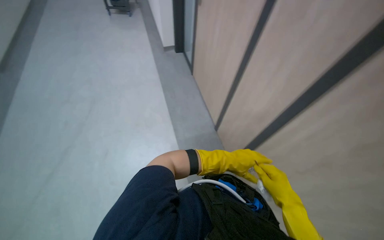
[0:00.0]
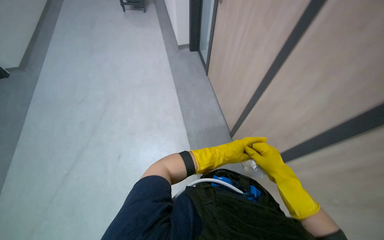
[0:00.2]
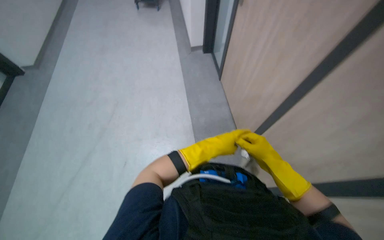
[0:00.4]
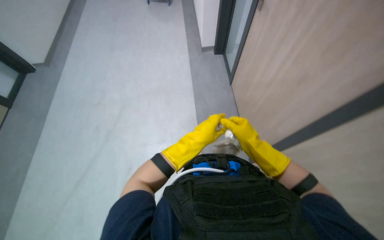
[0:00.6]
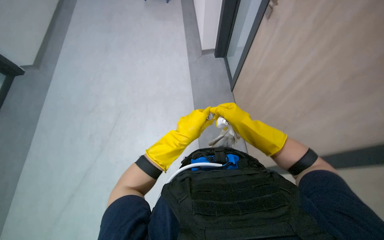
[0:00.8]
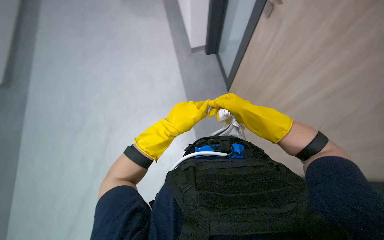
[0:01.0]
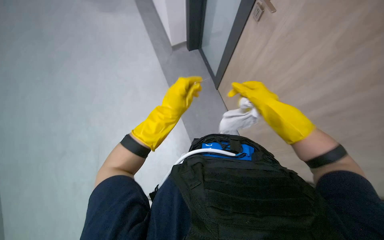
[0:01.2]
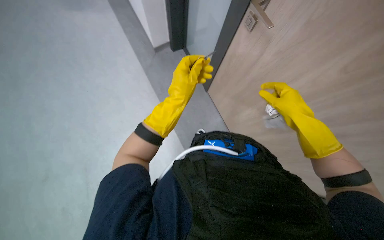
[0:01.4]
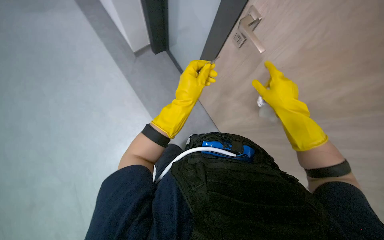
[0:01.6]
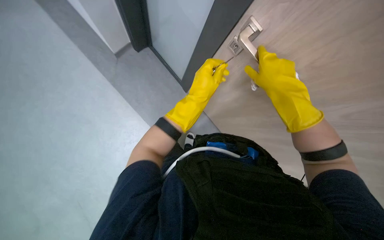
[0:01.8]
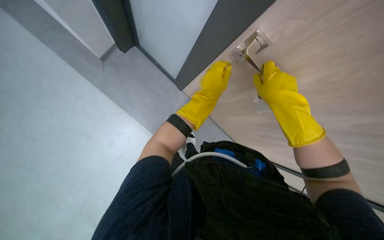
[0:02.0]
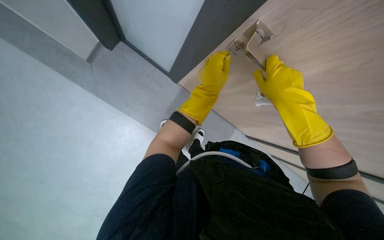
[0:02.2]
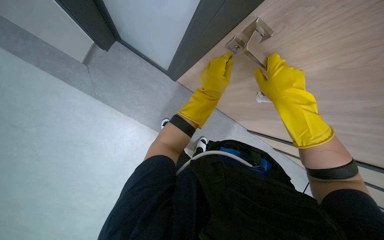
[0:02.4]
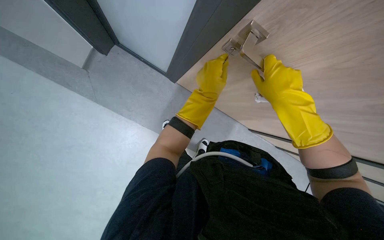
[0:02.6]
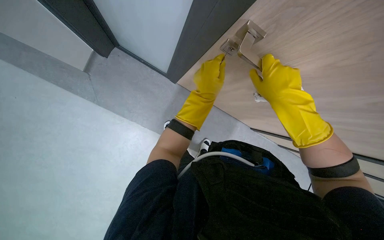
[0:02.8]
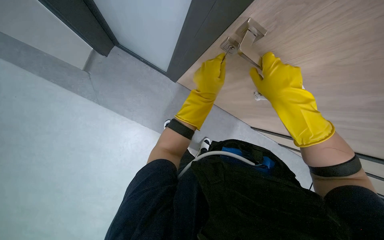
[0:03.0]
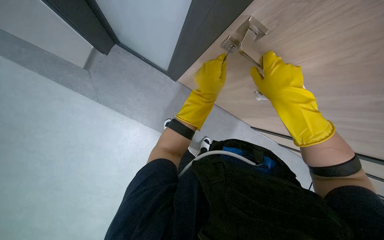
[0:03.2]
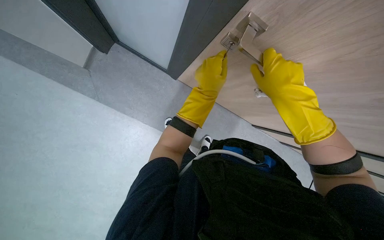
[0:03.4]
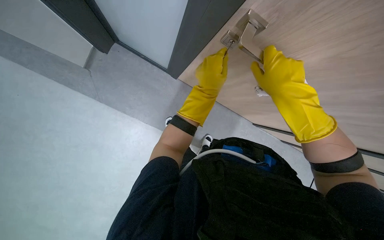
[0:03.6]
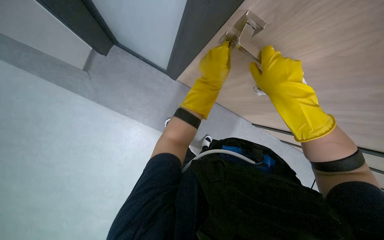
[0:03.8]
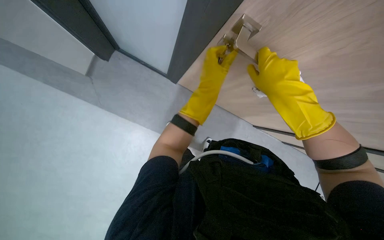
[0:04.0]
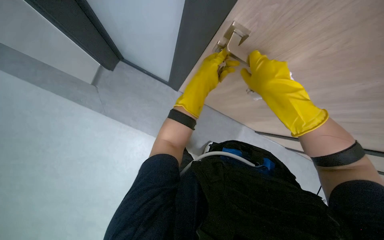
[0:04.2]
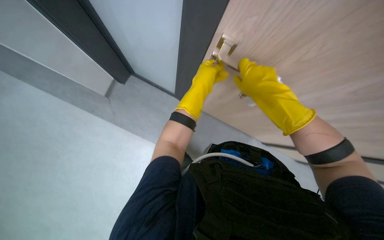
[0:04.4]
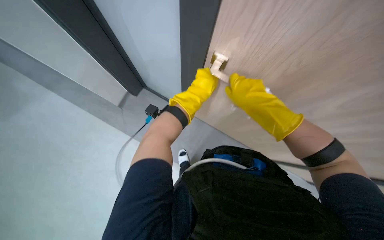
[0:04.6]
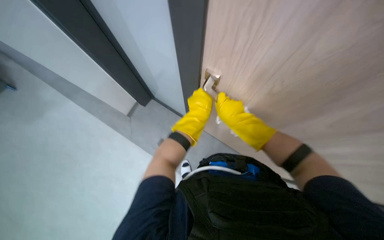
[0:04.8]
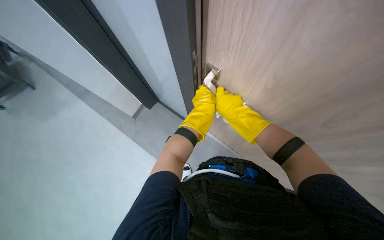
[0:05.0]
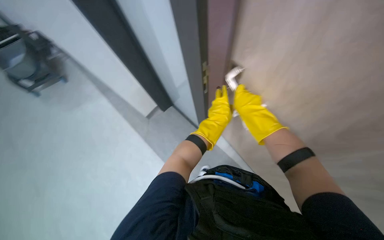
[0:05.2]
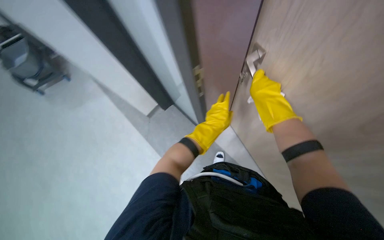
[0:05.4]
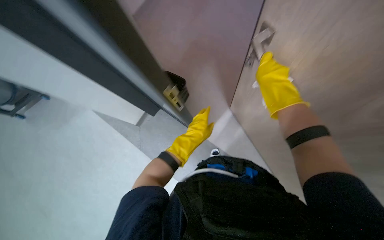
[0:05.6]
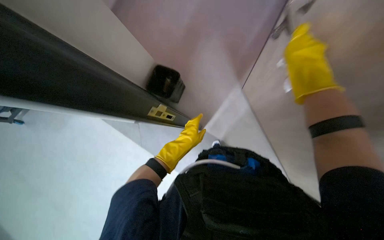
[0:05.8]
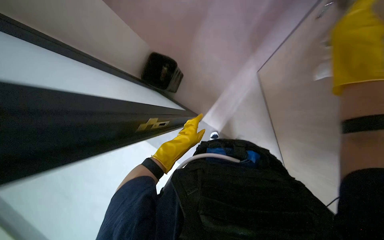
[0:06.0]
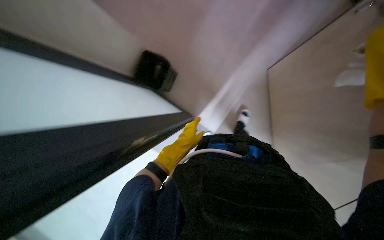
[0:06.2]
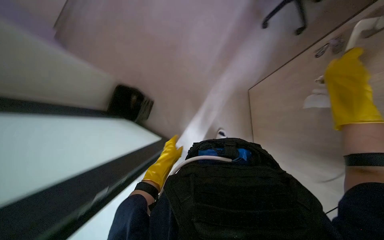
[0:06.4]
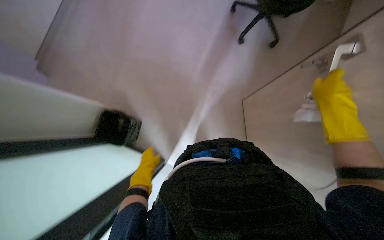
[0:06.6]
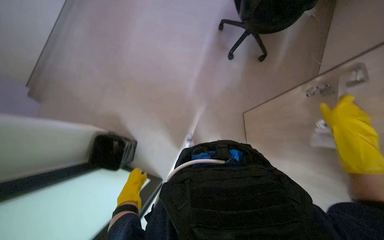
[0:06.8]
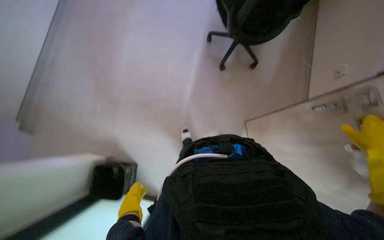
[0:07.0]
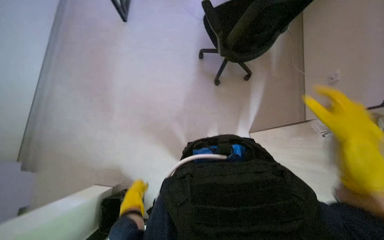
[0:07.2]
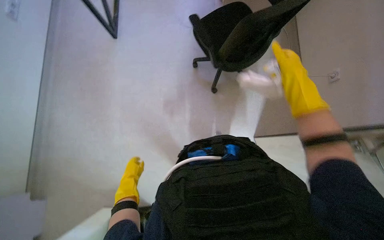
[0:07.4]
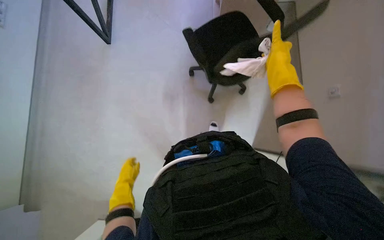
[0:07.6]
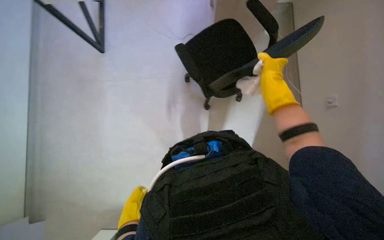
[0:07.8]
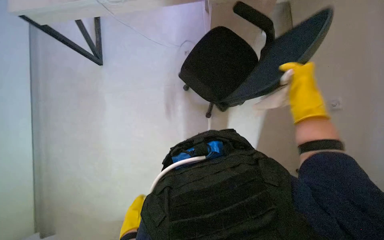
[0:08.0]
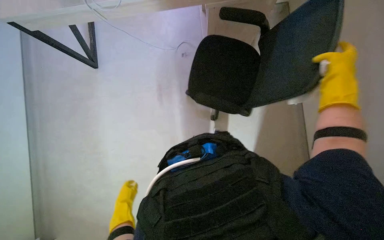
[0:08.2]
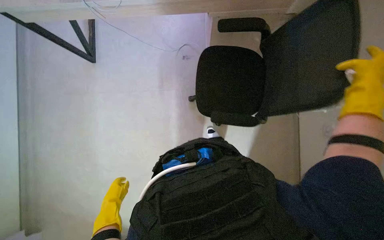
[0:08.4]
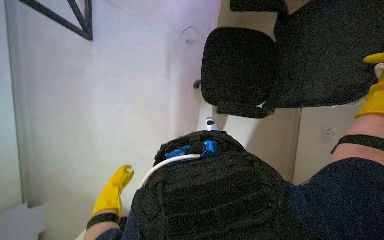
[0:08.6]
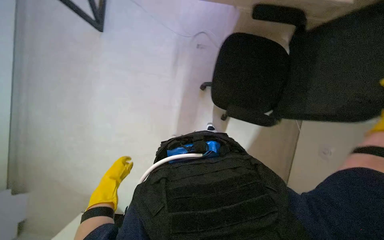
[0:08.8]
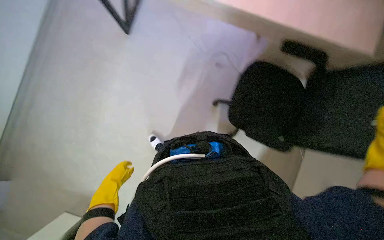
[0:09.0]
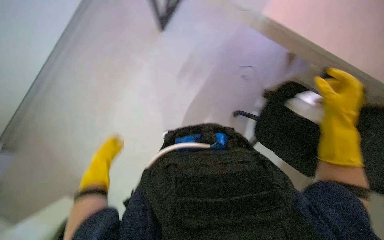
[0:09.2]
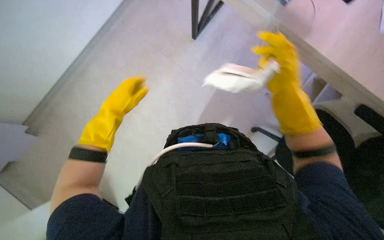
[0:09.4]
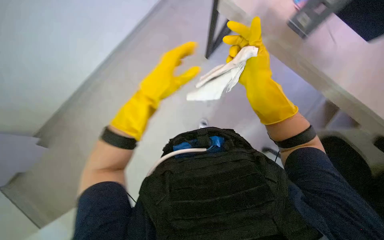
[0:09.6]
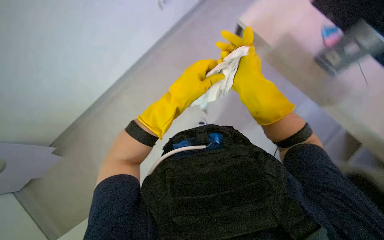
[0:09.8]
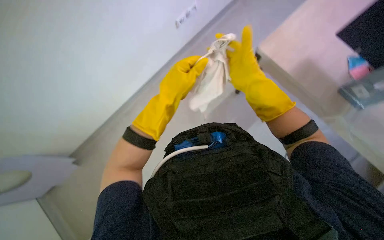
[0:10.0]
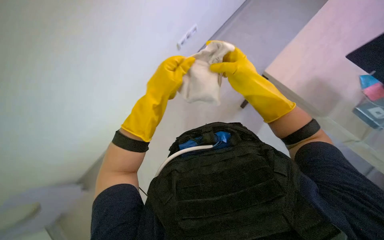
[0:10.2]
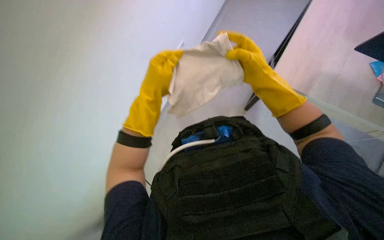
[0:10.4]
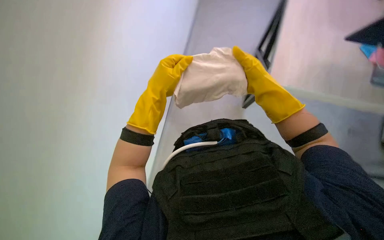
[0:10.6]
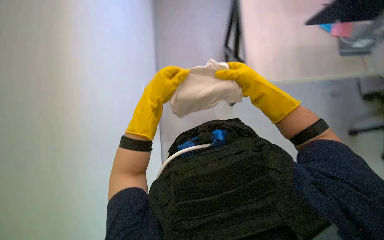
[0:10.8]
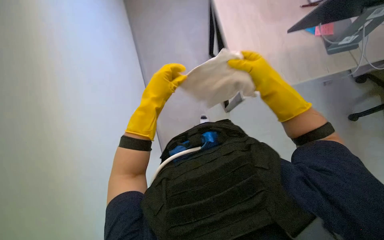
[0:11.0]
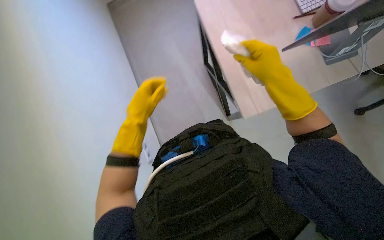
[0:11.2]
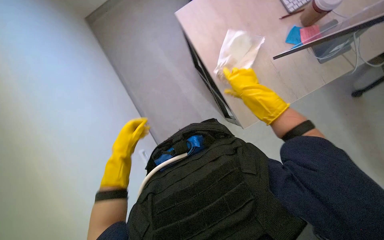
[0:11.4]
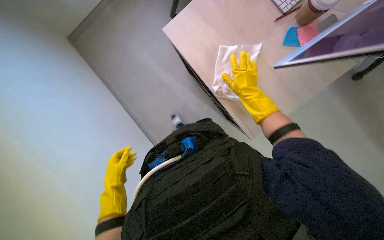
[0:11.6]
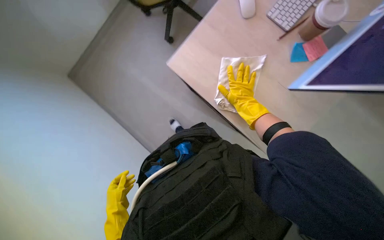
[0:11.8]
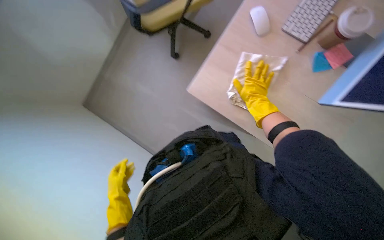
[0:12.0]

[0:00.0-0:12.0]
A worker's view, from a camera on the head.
Job: wiping surfaces.
The whole recording: Wiping various surfaces in hallway and office. The worker prepares a cloth and wipes various surfaces including door frames, office chairs, desks, and window frames.
0:01.6 to 0:03.0: The right hand heads nearer to the camera and to the left, covering about 20 cm.
0:03.0 to 0:04.4: The hands are busy where they are.
0:04.4 to 0:06.0: The left hand heads down the picture, covering roughly 20 cm.
0:06.0 to 0:07.6: The wearer looks about 25 degrees further to the right. The camera pitches upward, by some 25 degrees. The left hand travels to the left by roughly 10 cm.
0:07.6 to 0:09.0: The left hand travels down the picture and back again, approximately 10 cm each way.
0:09.0 to 0:10.4: The left hand travels up the picture, nearer to the camera and to the right by roughly 40 cm.
0:10.4 to 0:12.0: The left hand heads down the picture and farther from the camera, covering some 35 cm; the right hand moves farther from the camera, roughly 10 cm.

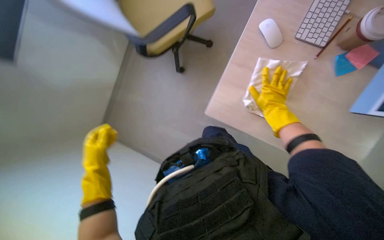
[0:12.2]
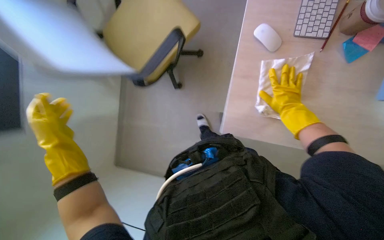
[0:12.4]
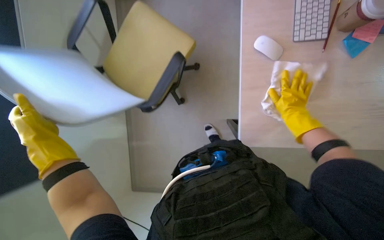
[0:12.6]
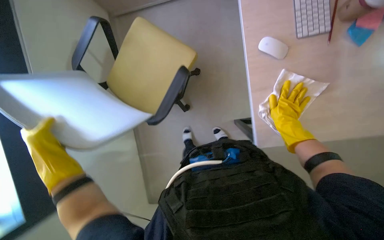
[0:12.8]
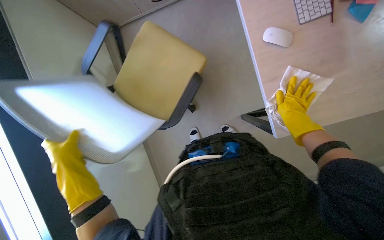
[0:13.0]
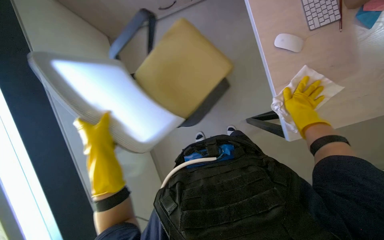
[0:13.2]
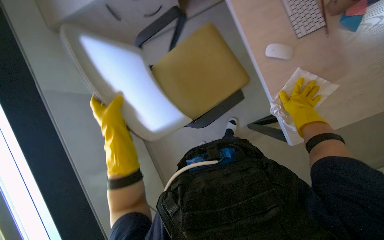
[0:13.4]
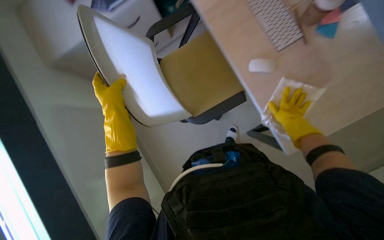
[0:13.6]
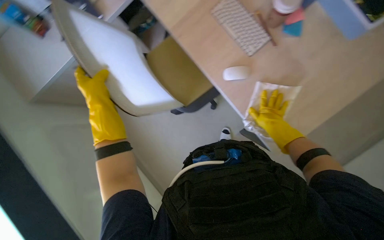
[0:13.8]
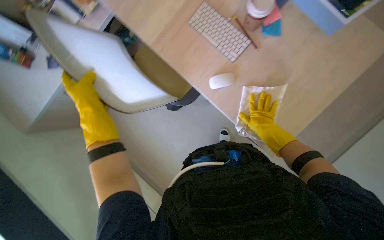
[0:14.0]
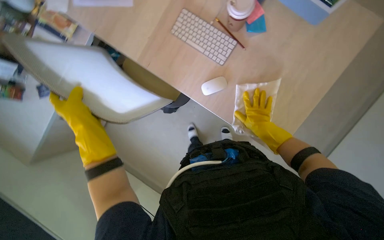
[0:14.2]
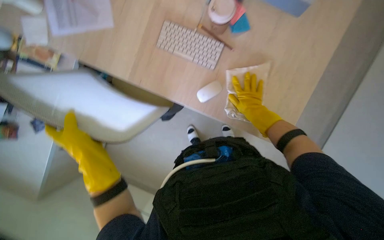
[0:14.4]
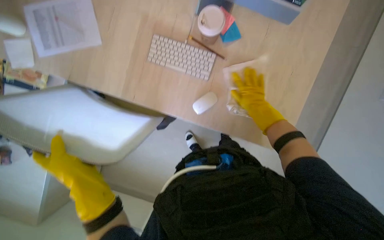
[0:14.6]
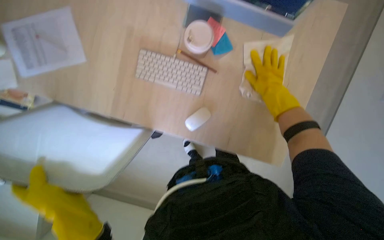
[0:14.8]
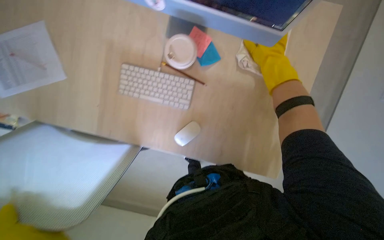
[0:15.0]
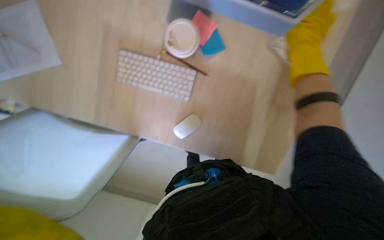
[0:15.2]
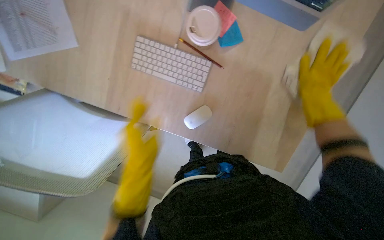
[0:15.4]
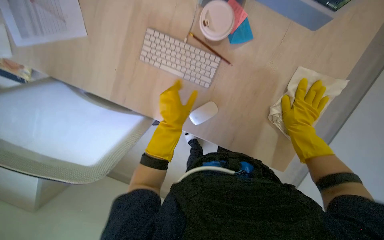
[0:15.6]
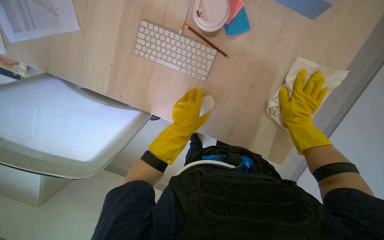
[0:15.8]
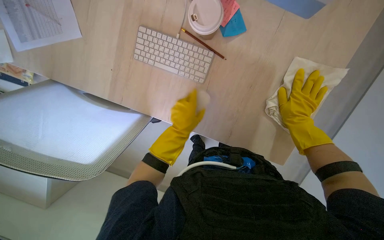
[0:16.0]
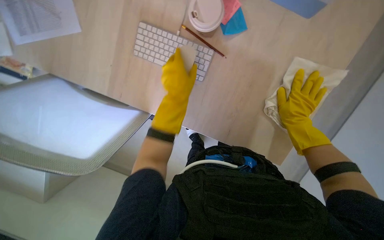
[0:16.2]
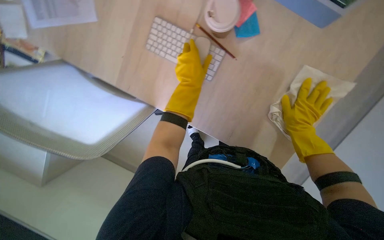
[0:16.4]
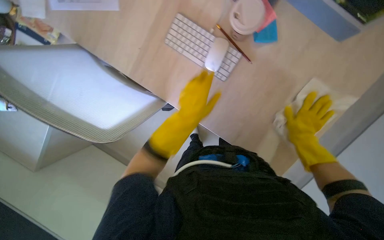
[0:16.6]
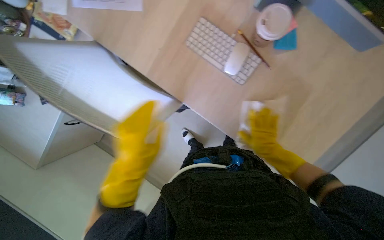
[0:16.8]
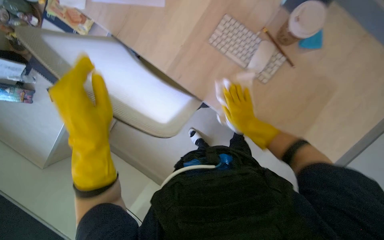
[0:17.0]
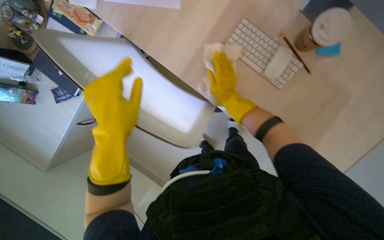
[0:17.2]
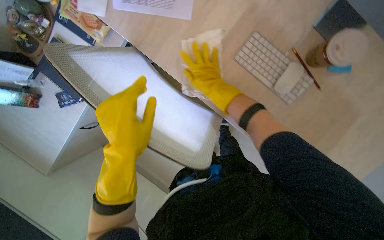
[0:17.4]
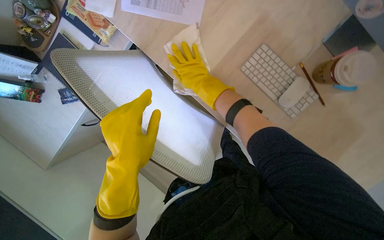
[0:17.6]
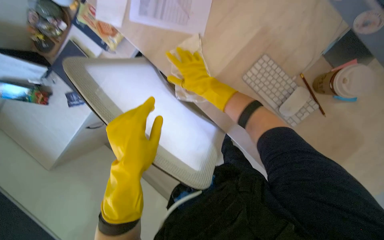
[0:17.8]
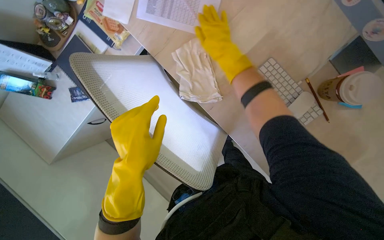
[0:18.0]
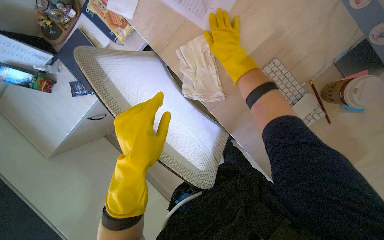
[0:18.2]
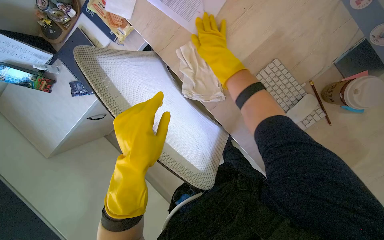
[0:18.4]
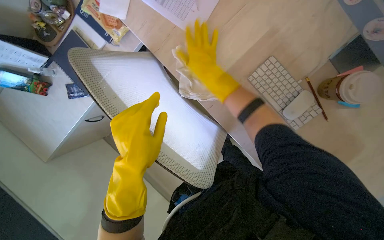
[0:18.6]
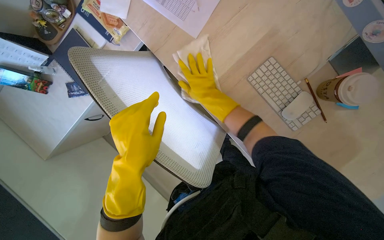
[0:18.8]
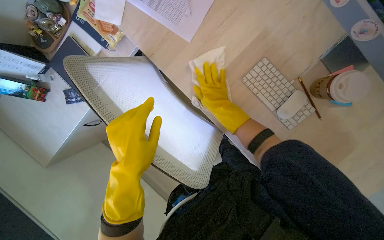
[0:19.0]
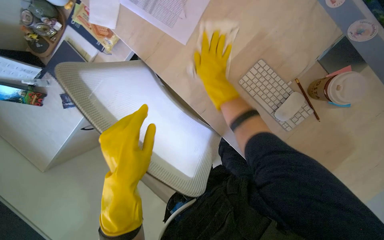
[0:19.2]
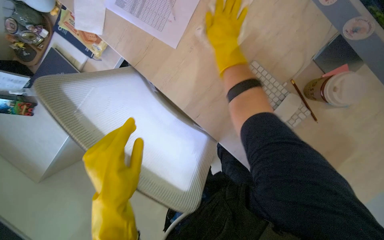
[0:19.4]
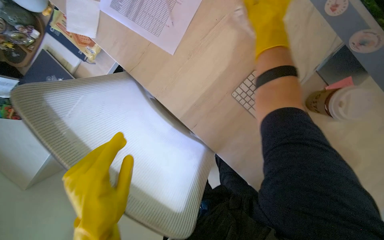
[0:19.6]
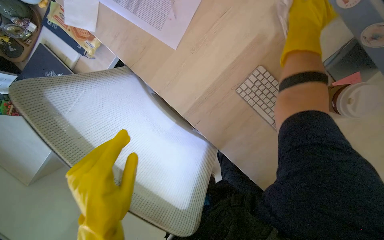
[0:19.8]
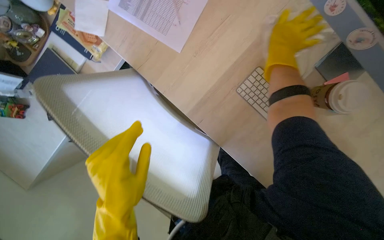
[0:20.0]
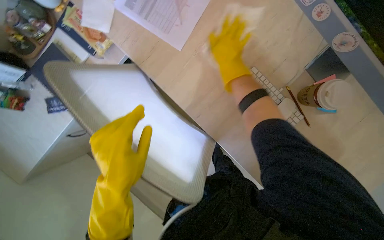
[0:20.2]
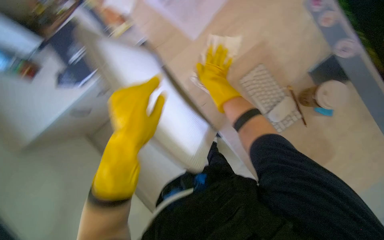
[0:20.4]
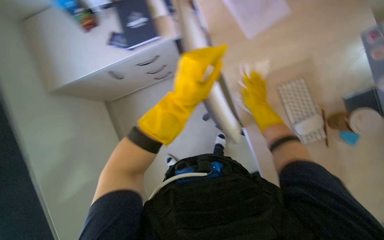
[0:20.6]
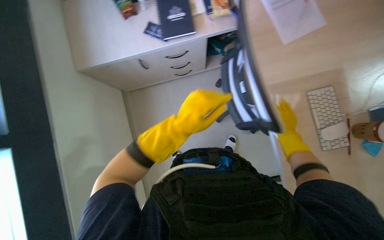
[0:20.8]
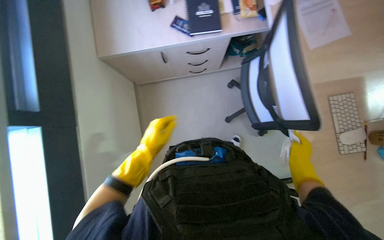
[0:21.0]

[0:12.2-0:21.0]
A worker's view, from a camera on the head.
Job: wiping surfaces.
The whole recording: Wiping various surfaces in hallway and office. The worker prepares a cloth and wipes various surfaces including door frames, office chairs, desks, and window frames.
0:12.2 to 0:13.6: The left hand heads nearer to the camera and up the picture, covering some 40 cm.
0:15.2 to 0:16.6: The right hand travels down the picture and farther from the camera by some 25 cm.
0:16.6 to 0:18.0: The left hand travels to the left by approximately 35 cm. Meanwhile the right hand heads to the left and up the picture, covering some 70 cm.
0:18.0 to 0:19.6: The right hand moves to the right, roughly 15 cm, and reaches some 15 cm down the picture, then returns.
0:19.6 to 0:21.0: The wearer moves approximately 50 cm. The scene rotates clockwise by some 40 degrees.
